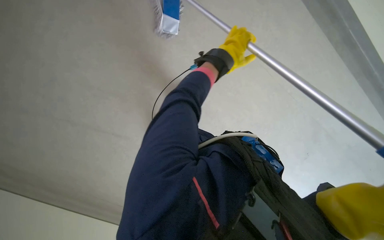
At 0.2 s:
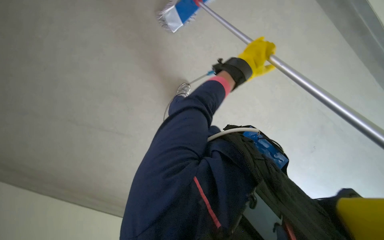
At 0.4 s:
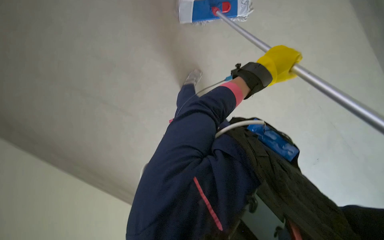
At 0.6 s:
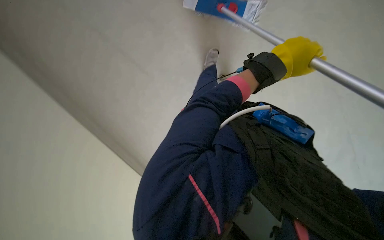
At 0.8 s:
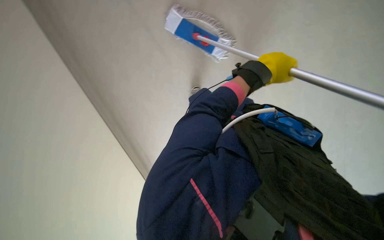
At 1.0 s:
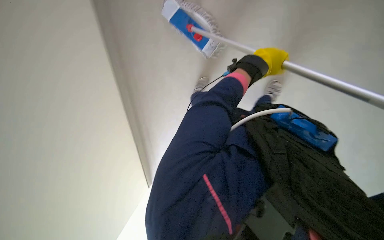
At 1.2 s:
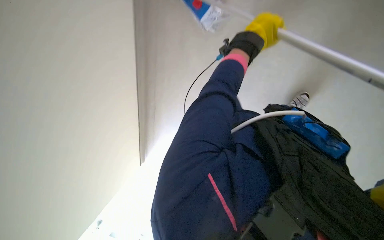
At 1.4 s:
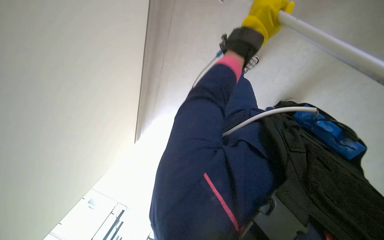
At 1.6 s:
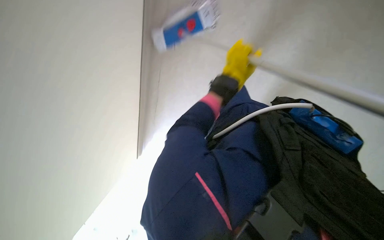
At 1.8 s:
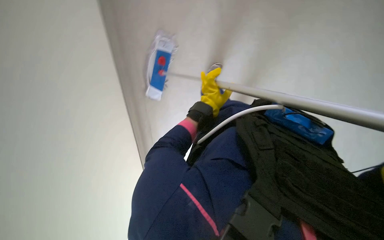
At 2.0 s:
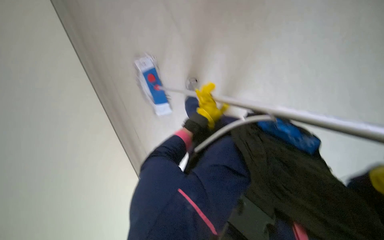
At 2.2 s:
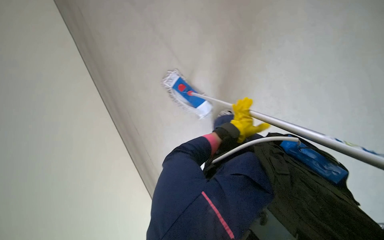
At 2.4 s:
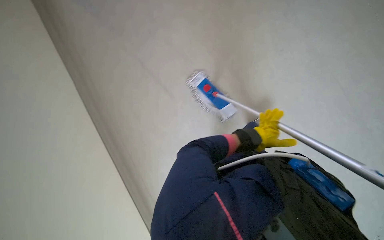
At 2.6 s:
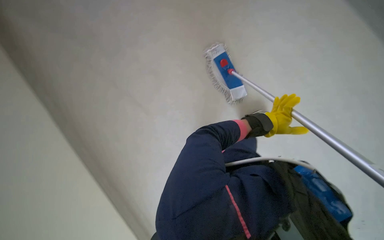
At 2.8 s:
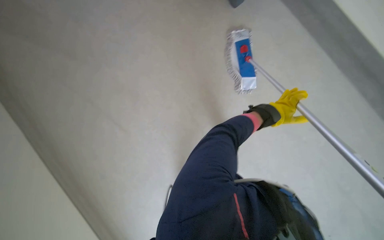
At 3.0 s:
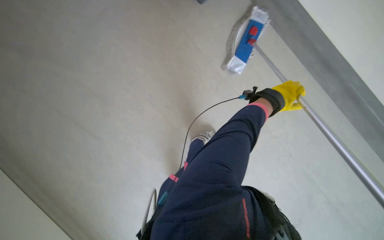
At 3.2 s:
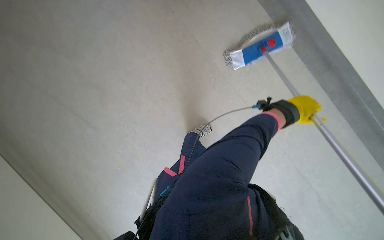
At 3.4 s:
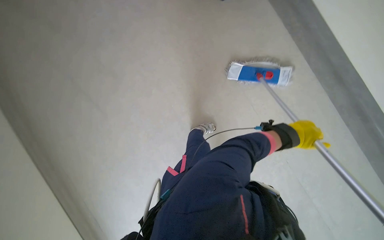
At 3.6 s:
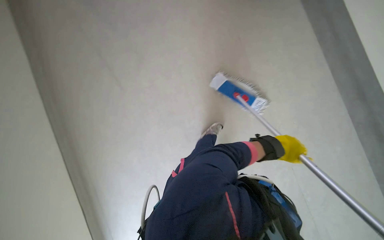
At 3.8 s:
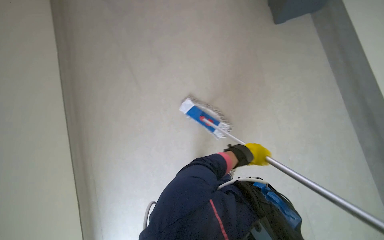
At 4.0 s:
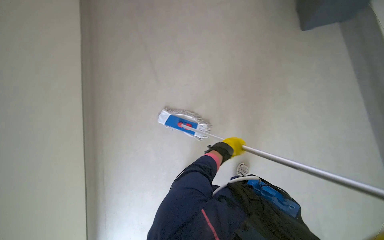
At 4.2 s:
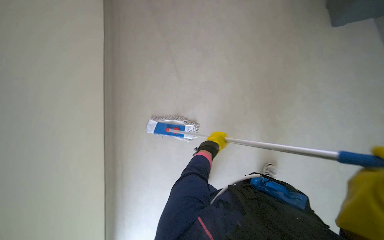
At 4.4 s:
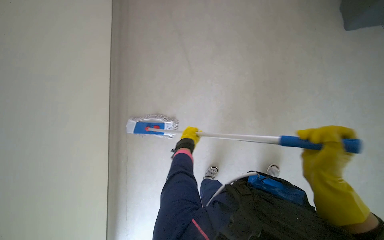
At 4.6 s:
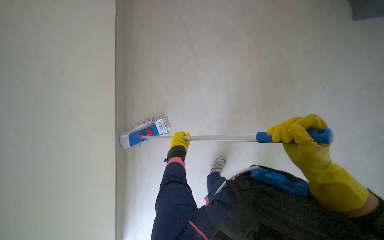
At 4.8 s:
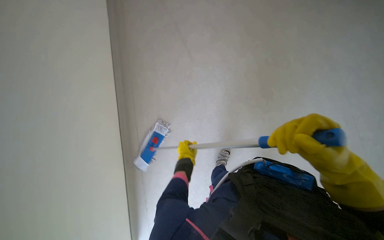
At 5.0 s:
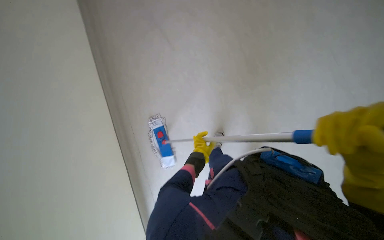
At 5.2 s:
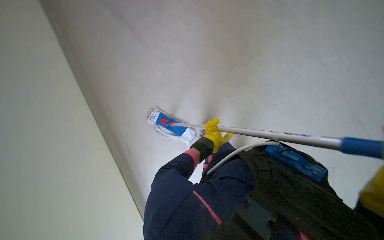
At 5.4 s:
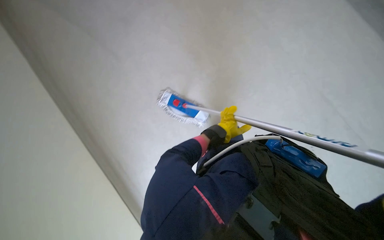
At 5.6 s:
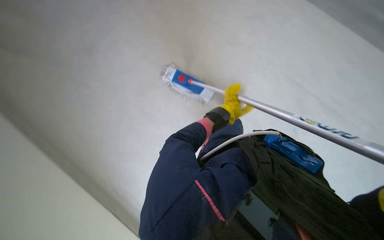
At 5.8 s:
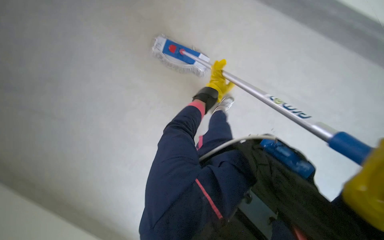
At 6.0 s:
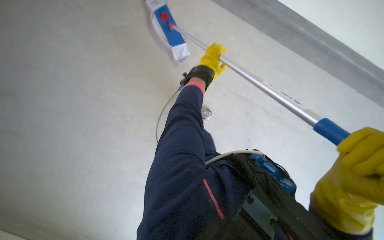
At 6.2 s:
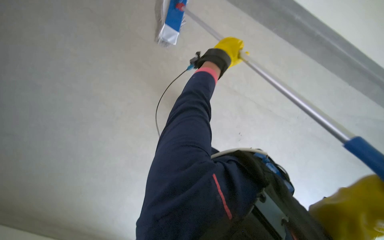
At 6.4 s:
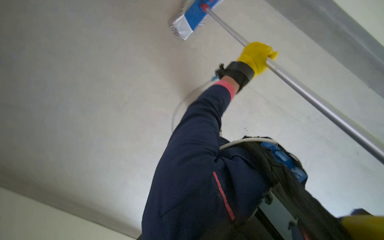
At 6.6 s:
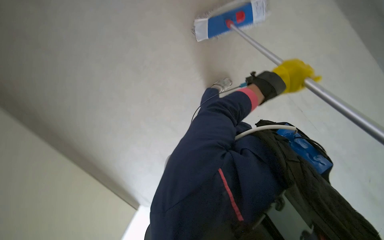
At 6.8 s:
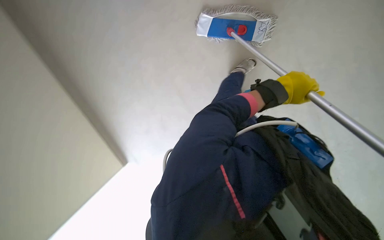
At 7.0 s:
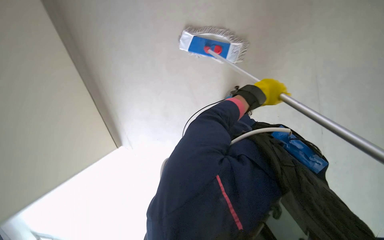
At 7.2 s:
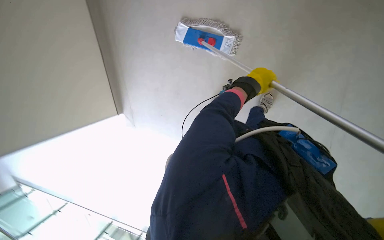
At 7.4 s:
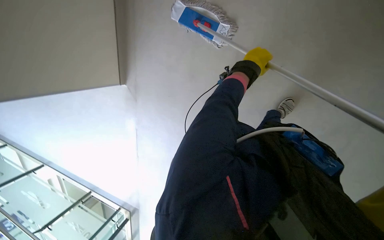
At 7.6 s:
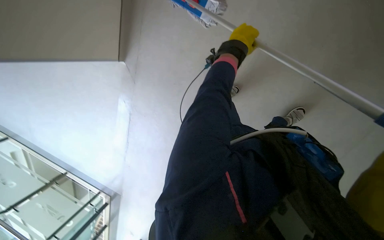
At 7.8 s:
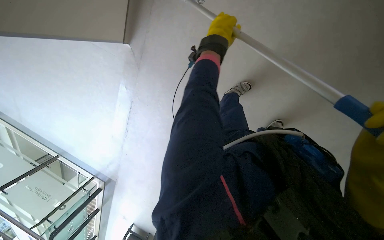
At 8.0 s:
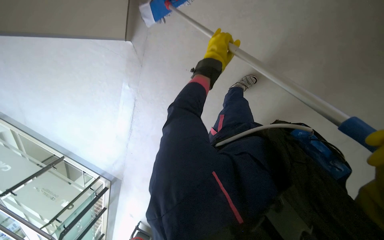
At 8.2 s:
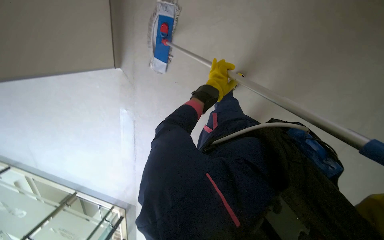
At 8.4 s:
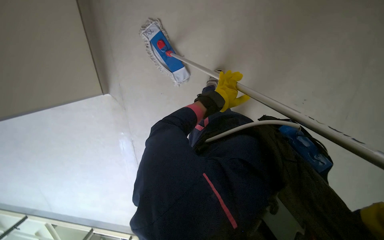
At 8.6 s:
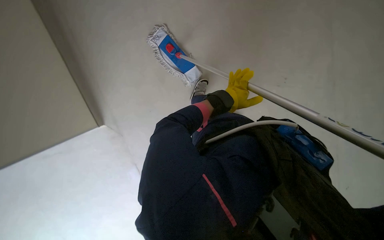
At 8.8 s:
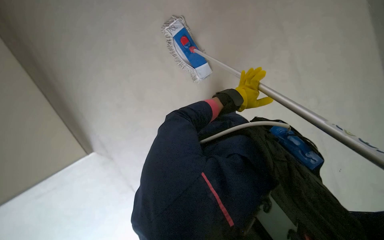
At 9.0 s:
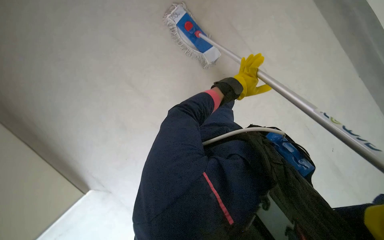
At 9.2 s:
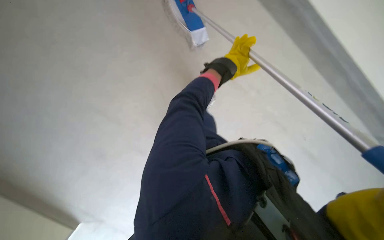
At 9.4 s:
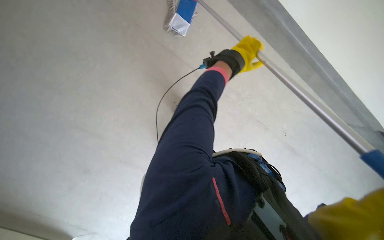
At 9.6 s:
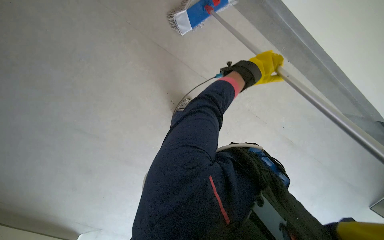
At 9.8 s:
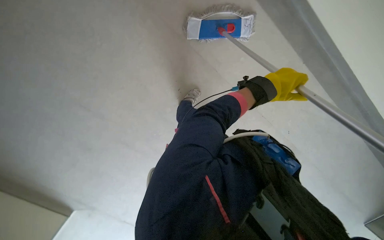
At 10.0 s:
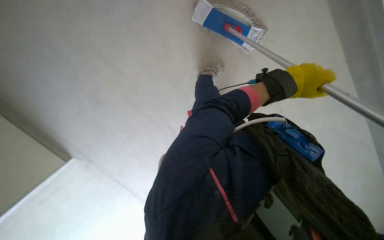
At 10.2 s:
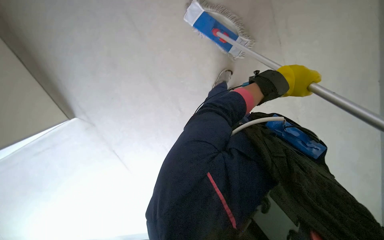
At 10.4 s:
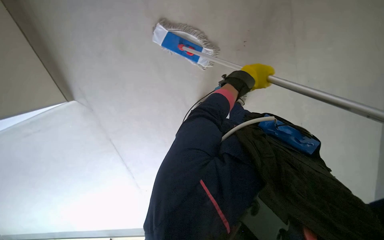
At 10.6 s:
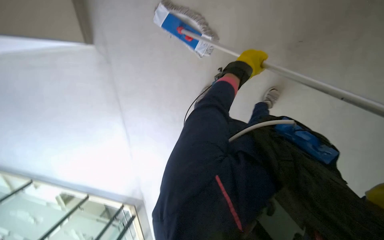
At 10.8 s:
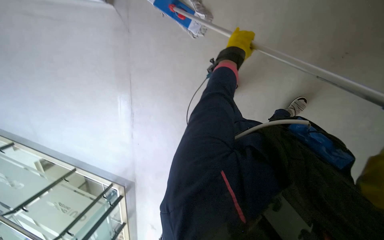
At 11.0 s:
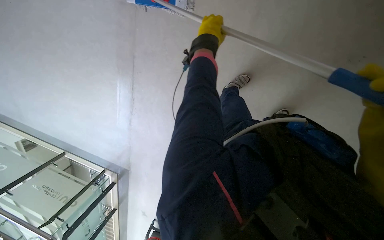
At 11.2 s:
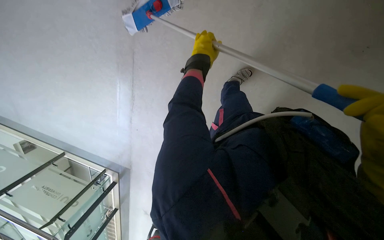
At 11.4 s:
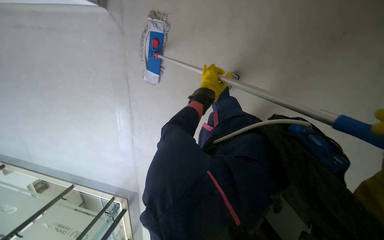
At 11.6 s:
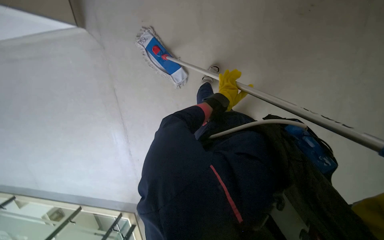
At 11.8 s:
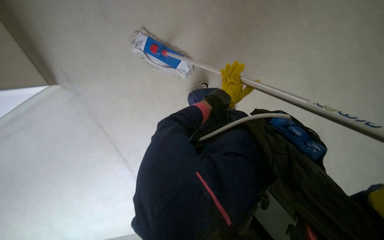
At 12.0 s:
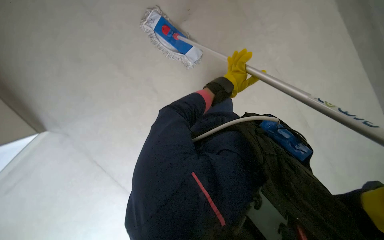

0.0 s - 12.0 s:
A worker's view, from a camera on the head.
Job: mopping floor.
The whole recording: Mopping hallway floor. The worker mops the hallway floor, periodically wringing the mop in the bucket.
0.0 s - 1.6 s: The left hand goes some 10 cm down the picture.
3.0 s - 4.4 s: The left hand heads to the left, covering some 40 cm.
4.4 s - 6.0 s: The view pans to the right by roughly 20 degrees. The view tips downward by approximately 25 degrees. The left hand heads up the picture, covering about 15 cm.
6.0 s - 7.6 s: The camera sweeps to the right, by about 25 degrees.
9.0 s - 10.4 s: The left hand shifts about 10 cm nearer to the camera.
10.4 s - 12.0 s: The wearer looks roughly 20 degrees further downward. The left hand is displaced farther from the camera by some 30 cm, and reaches about 20 cm up the picture, then returns.

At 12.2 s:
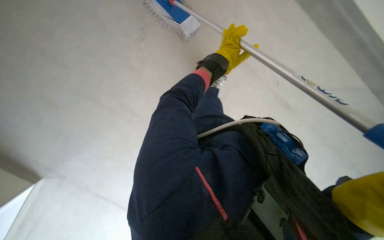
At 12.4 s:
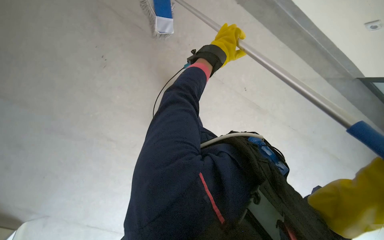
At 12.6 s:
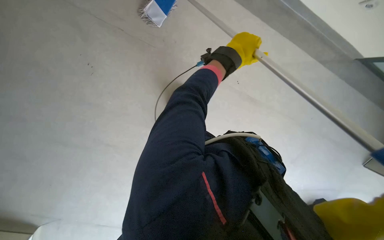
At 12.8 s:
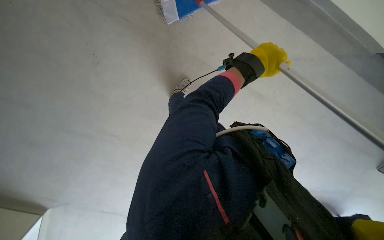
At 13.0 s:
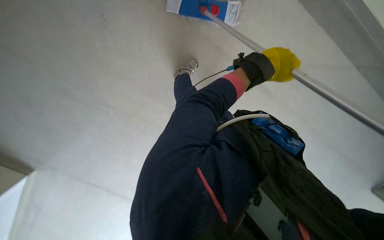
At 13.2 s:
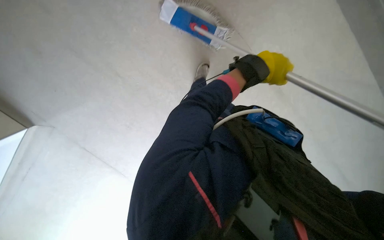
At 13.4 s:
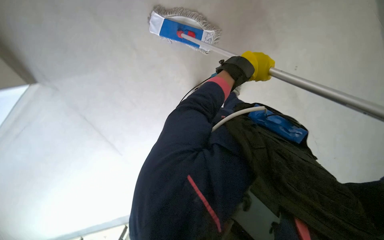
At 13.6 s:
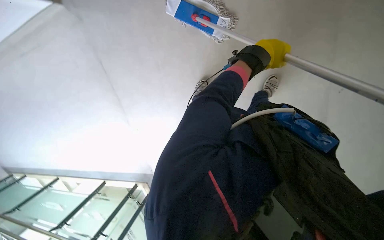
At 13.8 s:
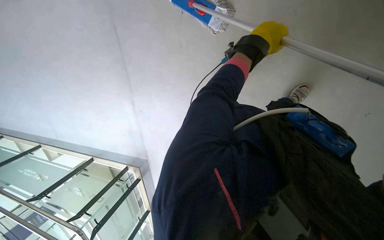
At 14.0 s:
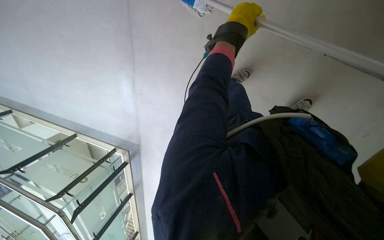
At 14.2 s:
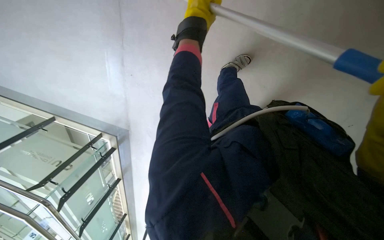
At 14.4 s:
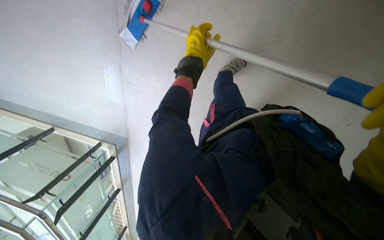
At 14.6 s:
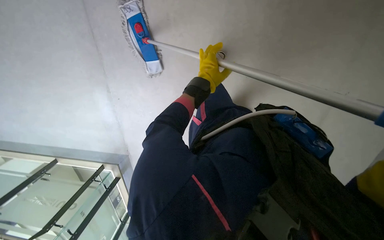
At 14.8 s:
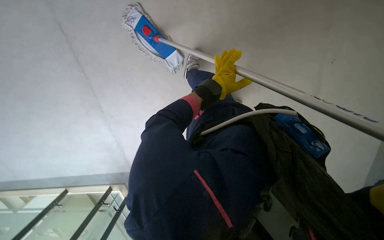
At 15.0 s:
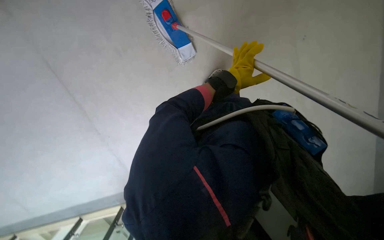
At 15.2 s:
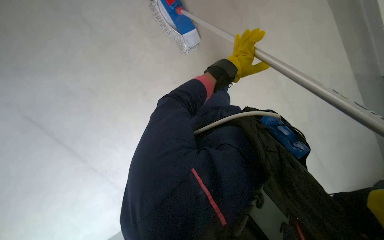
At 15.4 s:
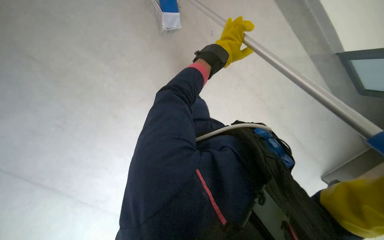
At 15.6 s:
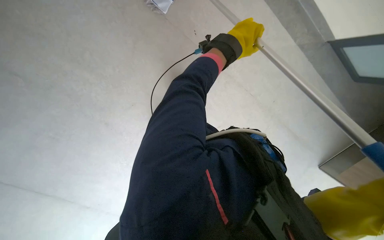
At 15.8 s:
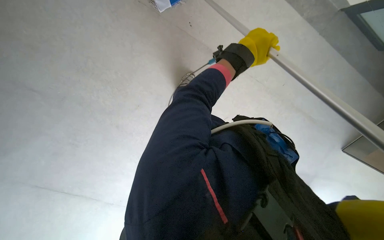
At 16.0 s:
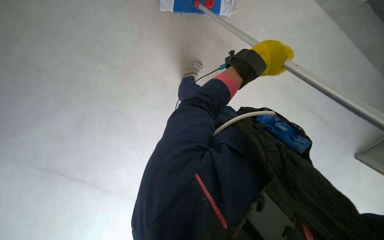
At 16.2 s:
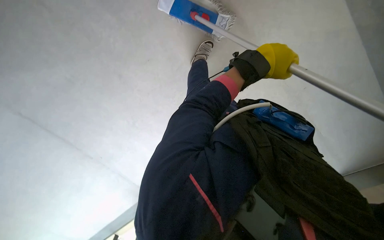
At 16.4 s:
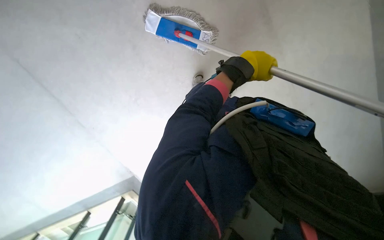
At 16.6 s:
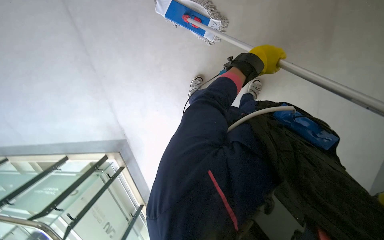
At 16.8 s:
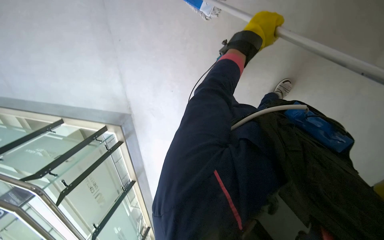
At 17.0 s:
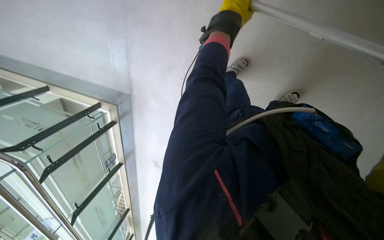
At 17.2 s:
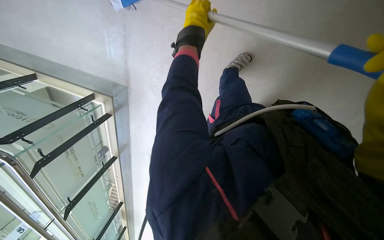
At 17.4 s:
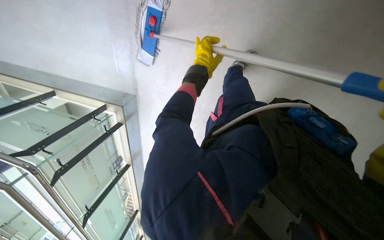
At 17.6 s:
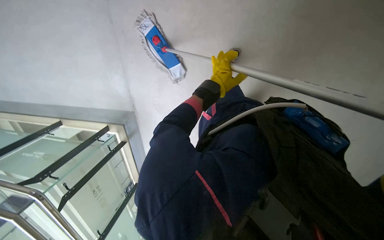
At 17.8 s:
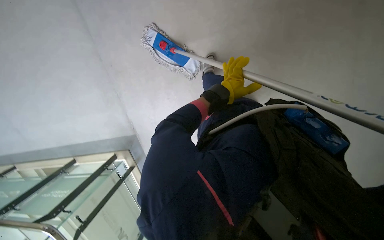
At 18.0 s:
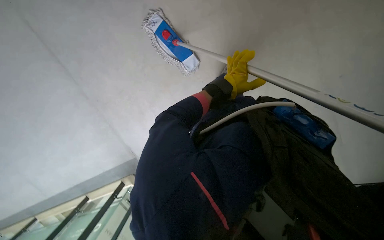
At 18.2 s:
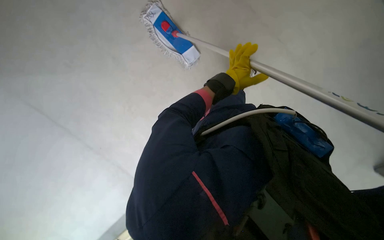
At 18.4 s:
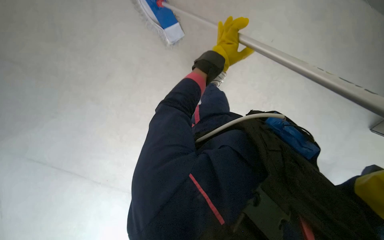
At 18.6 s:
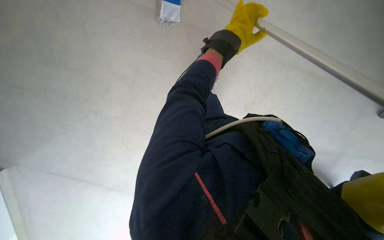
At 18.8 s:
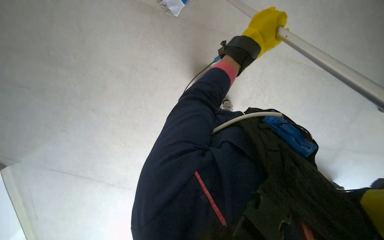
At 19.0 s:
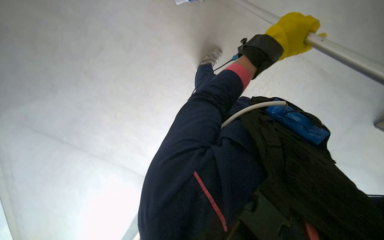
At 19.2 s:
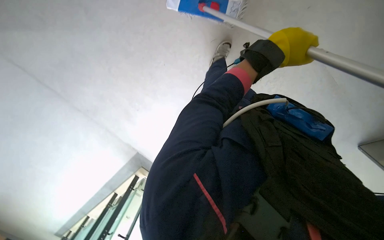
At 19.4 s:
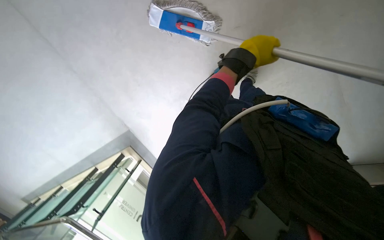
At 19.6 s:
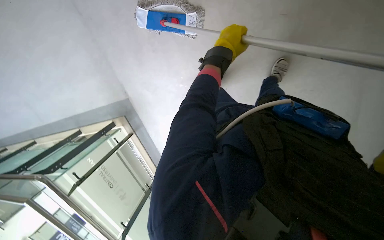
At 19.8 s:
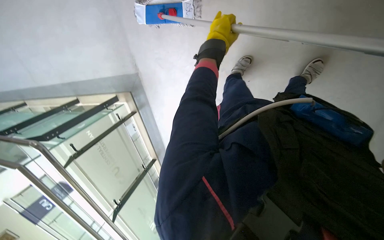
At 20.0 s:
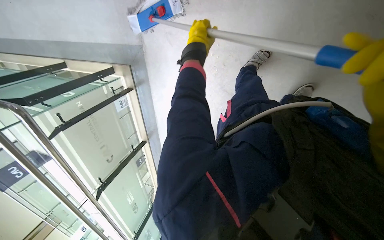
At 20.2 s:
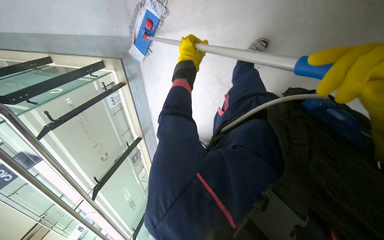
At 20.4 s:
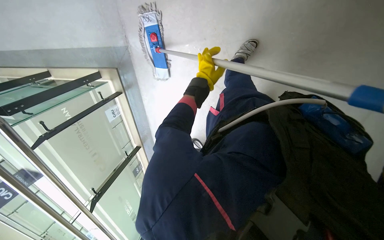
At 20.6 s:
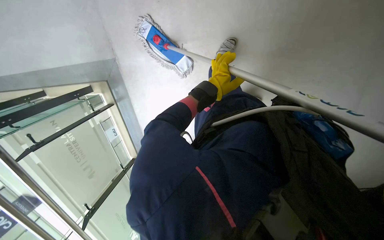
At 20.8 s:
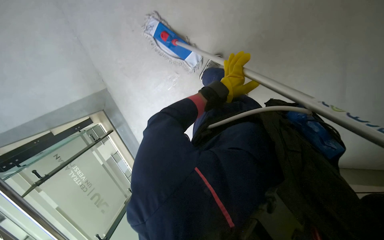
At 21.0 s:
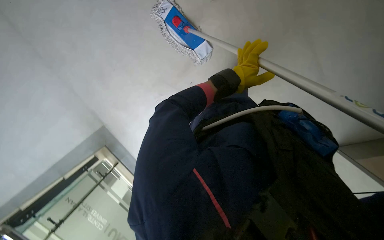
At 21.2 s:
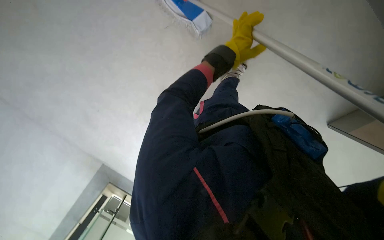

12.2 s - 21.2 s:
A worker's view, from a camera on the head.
Job: mopping floor.
The whole recording: Mopping hallway floor. The worker mops the hallway floor, periodically wringing the mop in the bucket.
12.2 s - 13.8 s: The view tips downward by approximately 15 degrees. The left hand is displaced nearer to the camera by roughly 15 cm.
16.6 s - 18.2 s: The left hand is displaced farther from the camera by roughly 25 cm.
19.8 s - 21.2 s: The left hand heads to the right and farther from the camera, covering some 30 cm.
